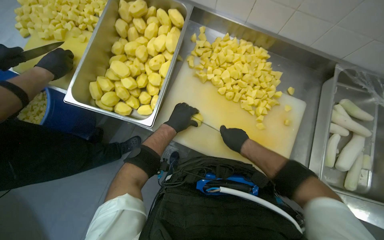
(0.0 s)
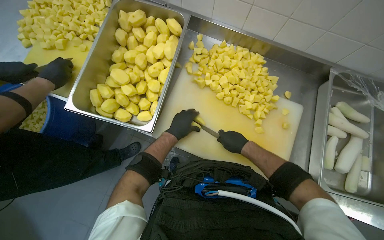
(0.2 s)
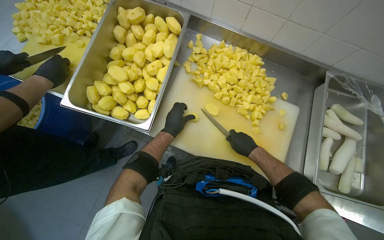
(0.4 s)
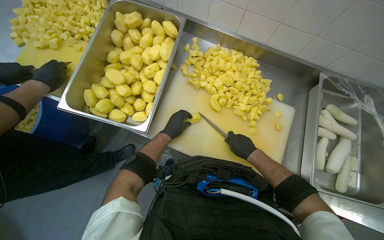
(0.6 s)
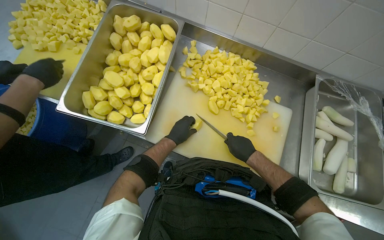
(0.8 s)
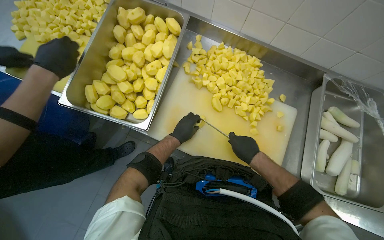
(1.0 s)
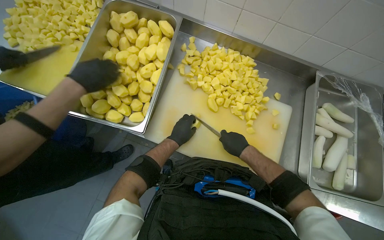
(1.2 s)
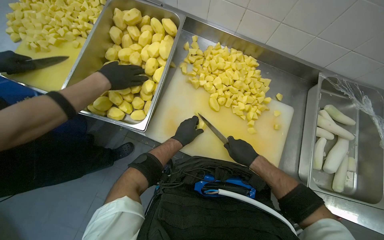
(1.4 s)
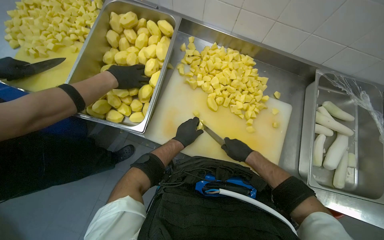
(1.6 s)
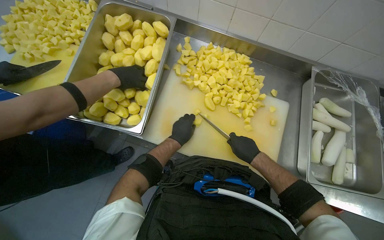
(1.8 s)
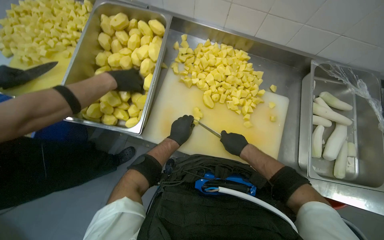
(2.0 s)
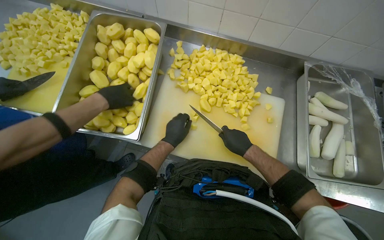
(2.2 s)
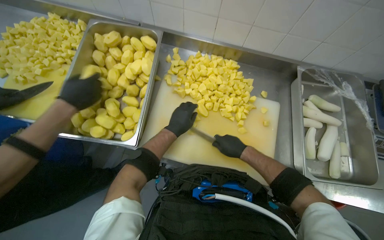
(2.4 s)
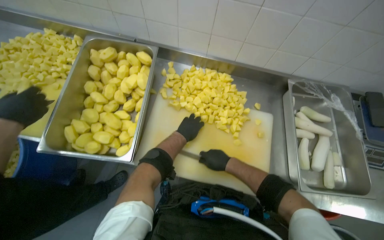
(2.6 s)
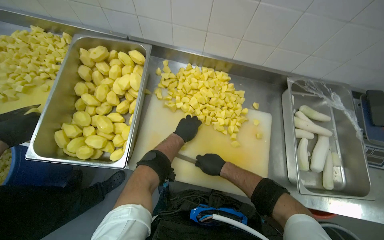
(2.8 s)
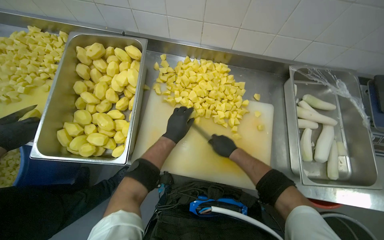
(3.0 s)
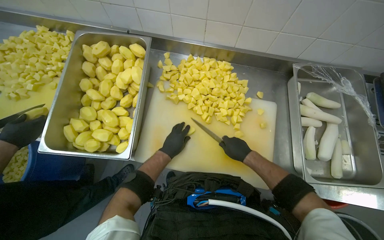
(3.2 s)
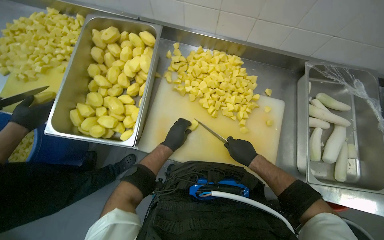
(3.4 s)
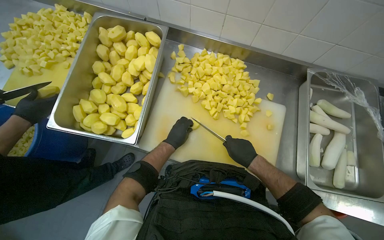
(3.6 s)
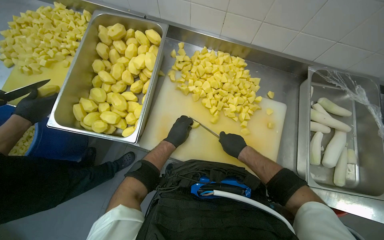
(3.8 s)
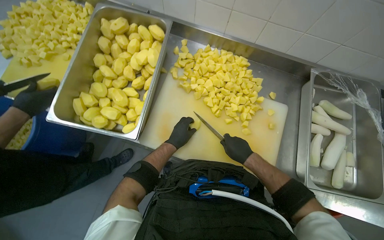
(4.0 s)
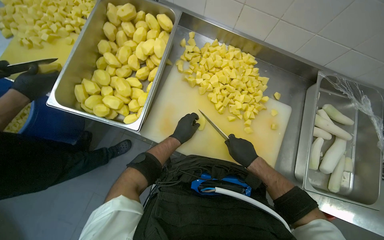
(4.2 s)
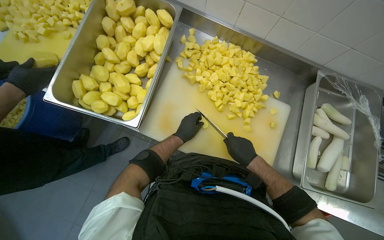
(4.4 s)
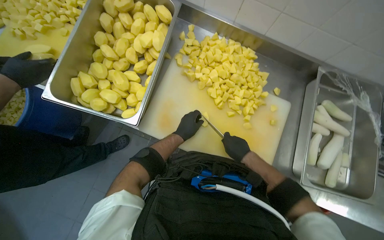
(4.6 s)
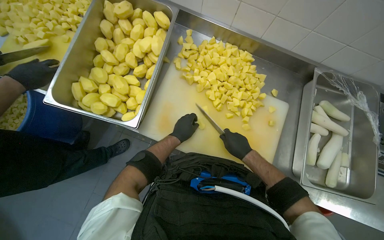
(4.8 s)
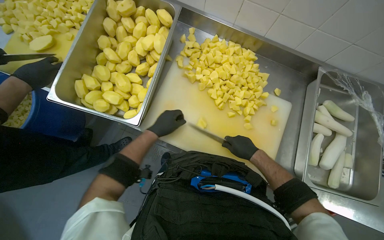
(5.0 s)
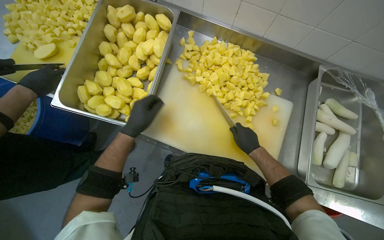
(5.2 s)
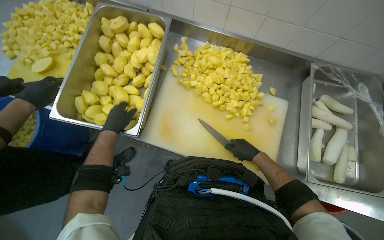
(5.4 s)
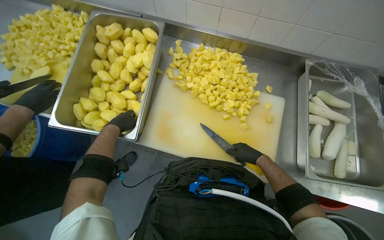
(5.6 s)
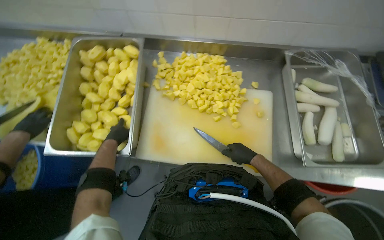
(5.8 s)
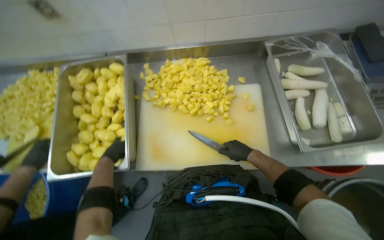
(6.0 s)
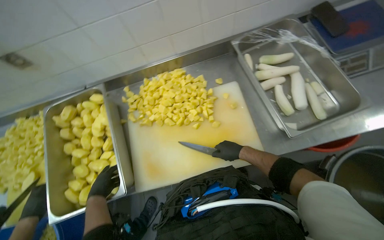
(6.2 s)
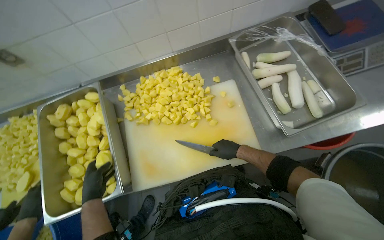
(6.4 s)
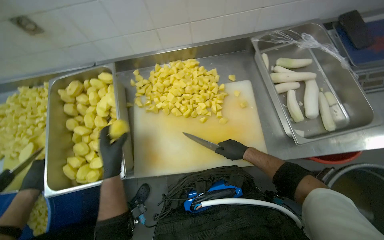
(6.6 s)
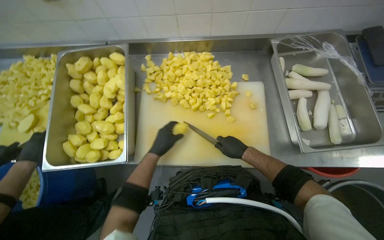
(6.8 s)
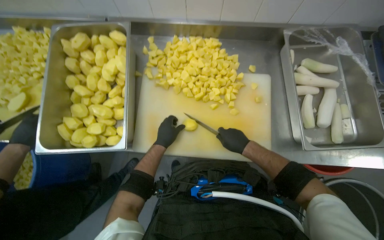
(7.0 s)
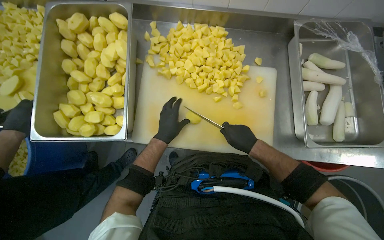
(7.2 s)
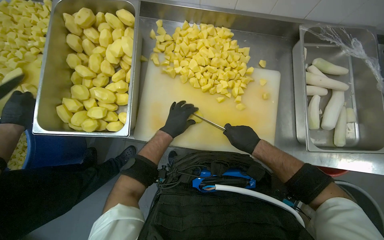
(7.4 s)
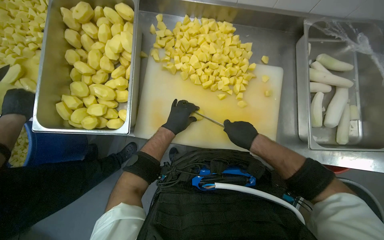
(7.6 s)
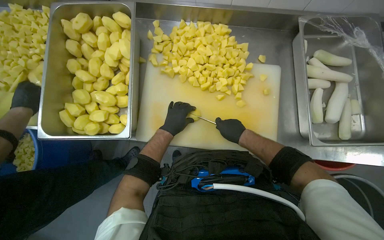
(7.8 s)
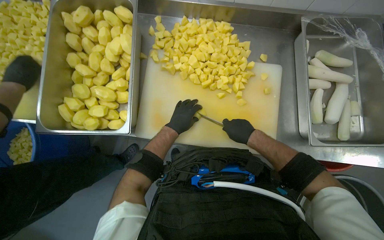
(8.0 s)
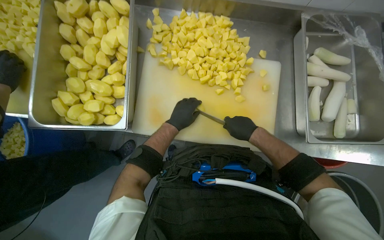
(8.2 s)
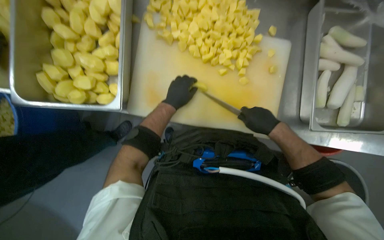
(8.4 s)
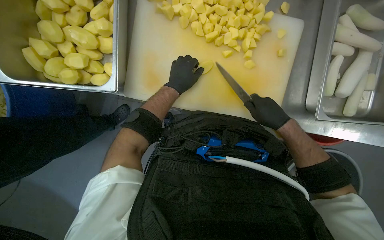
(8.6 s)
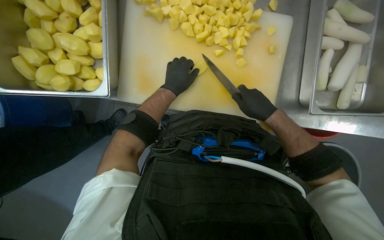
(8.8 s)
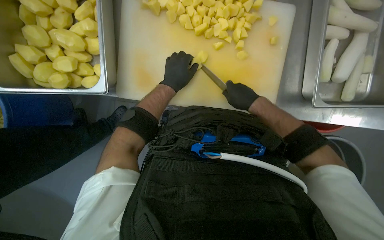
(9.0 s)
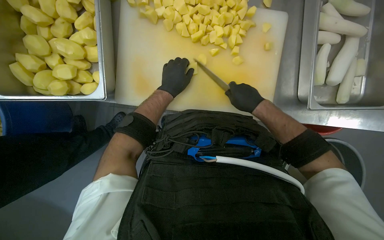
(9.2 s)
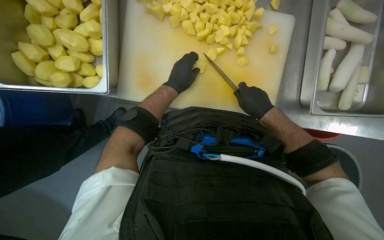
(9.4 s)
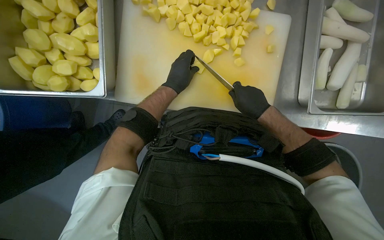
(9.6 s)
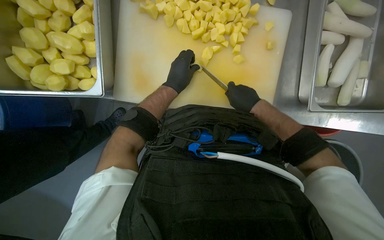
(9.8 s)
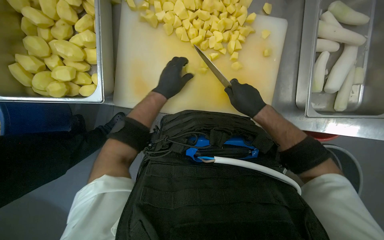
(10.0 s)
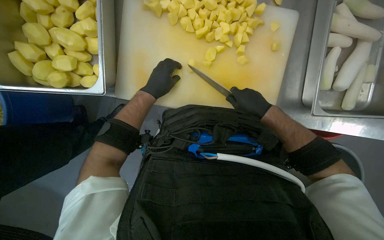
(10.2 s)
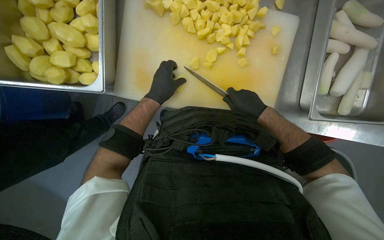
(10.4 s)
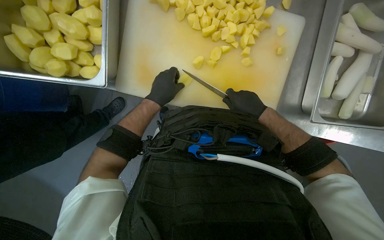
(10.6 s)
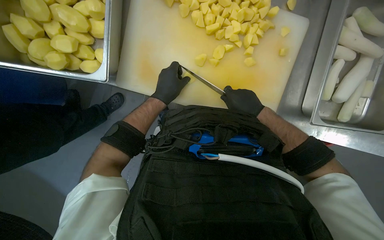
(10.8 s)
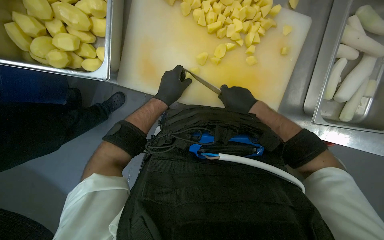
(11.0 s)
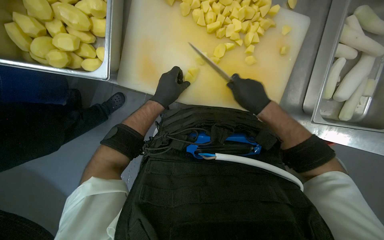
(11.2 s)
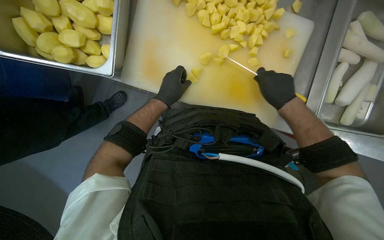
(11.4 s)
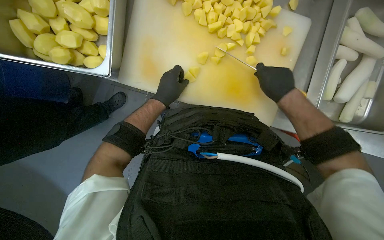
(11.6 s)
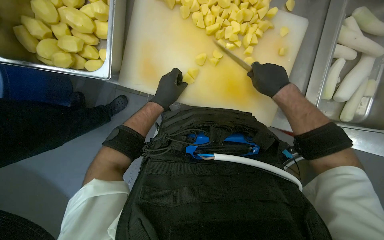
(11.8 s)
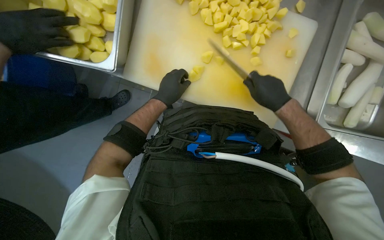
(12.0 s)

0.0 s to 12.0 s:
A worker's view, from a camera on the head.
Job: preparing food.
The whole recording: Cutting potatoes into pieces. The worker cuts peeled potatoes into smaller pieces on a white cutting board.
0.0 to 1.6 s: The hands stay close to where they were, moving slightly.
4.4 to 6.0 s: Everything in view rotates about 25 degrees counterclockwise. The left hand is displaced to the left by approximately 20 cm.
6.0 to 7.6 s: The left hand moves to the right, approximately 20 cm.
7.6 to 9.0 s: The camera pitches downward, by approximately 15 degrees.
9.0 to 12.0 s: The hands make small movements and keep their place.

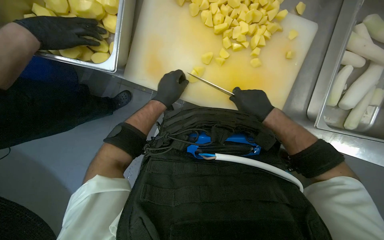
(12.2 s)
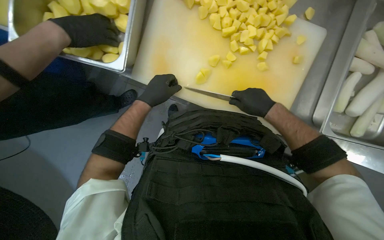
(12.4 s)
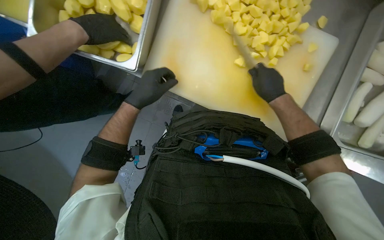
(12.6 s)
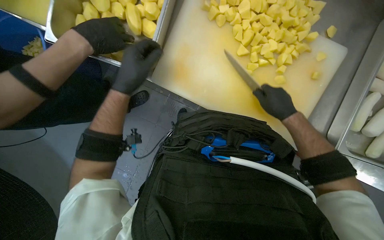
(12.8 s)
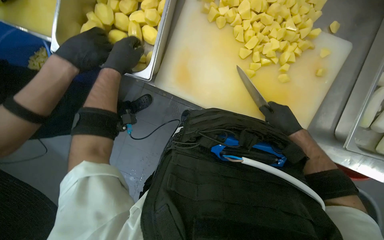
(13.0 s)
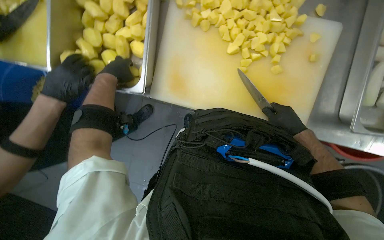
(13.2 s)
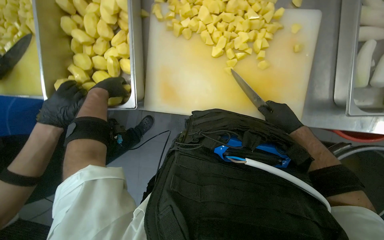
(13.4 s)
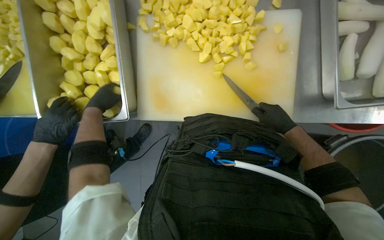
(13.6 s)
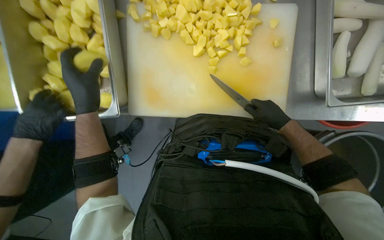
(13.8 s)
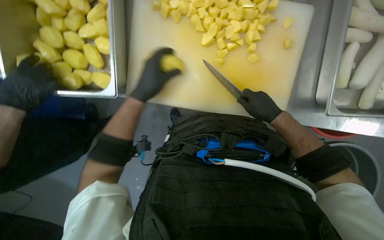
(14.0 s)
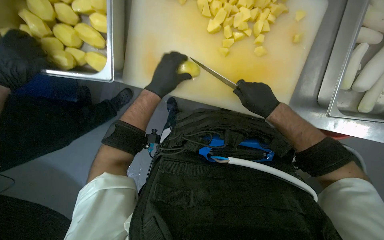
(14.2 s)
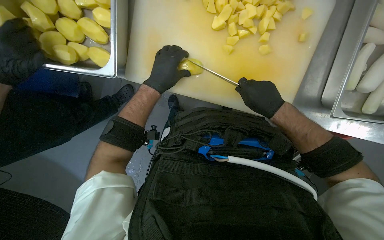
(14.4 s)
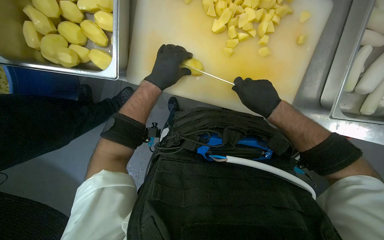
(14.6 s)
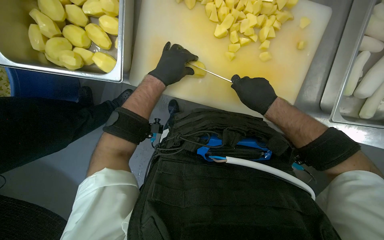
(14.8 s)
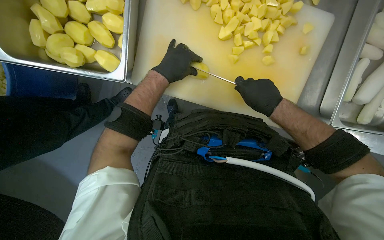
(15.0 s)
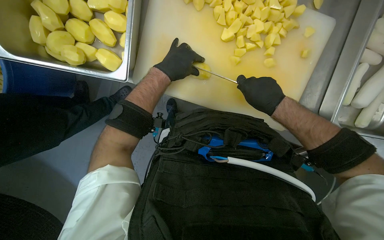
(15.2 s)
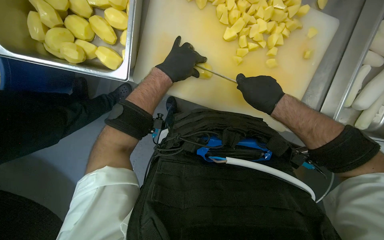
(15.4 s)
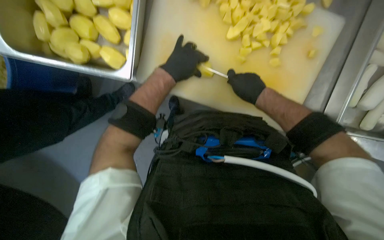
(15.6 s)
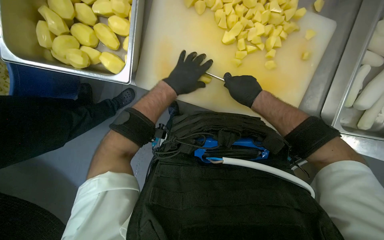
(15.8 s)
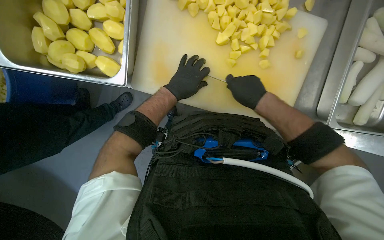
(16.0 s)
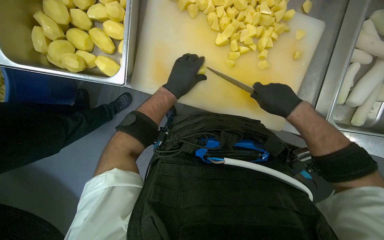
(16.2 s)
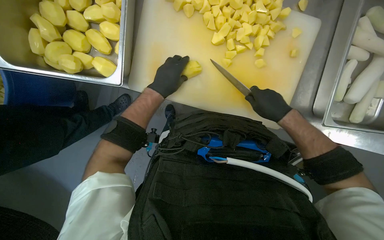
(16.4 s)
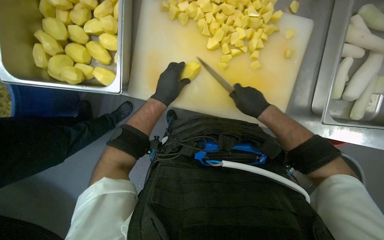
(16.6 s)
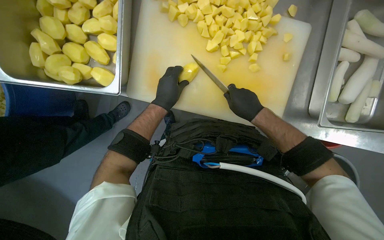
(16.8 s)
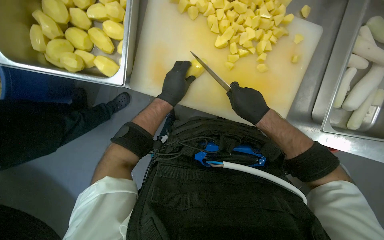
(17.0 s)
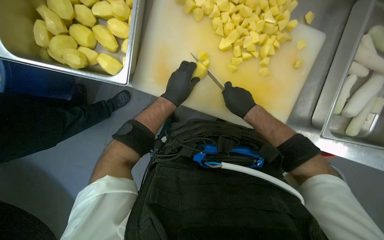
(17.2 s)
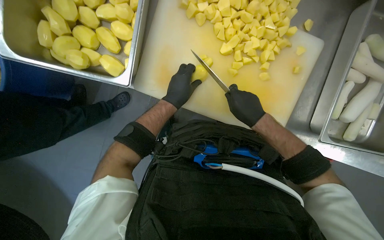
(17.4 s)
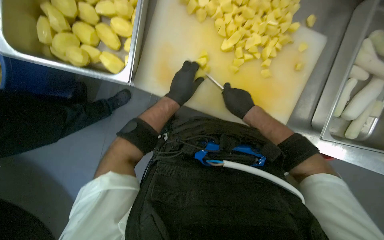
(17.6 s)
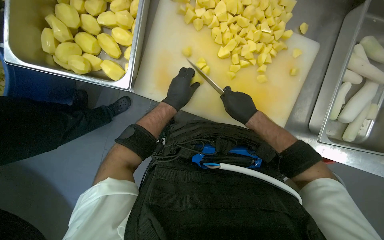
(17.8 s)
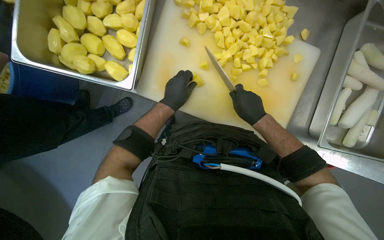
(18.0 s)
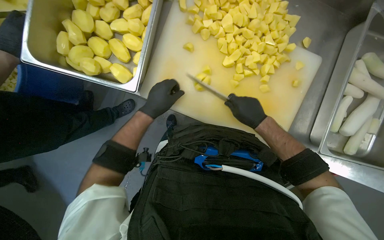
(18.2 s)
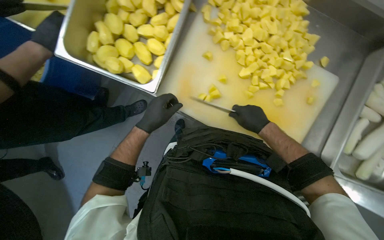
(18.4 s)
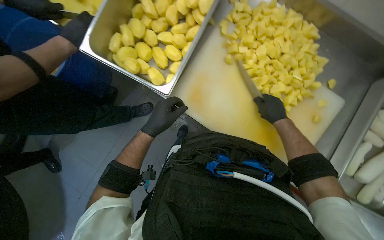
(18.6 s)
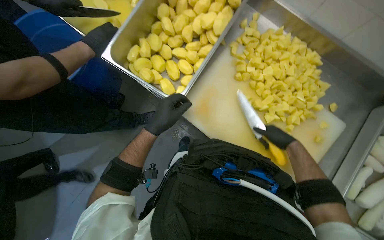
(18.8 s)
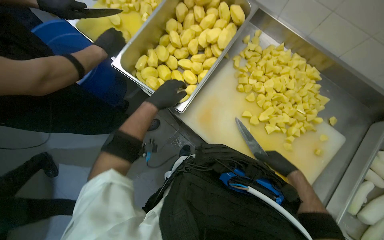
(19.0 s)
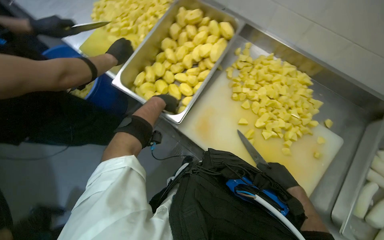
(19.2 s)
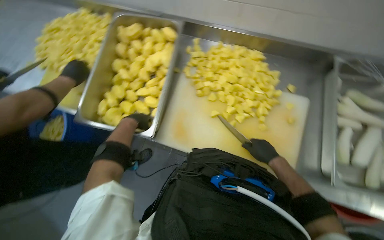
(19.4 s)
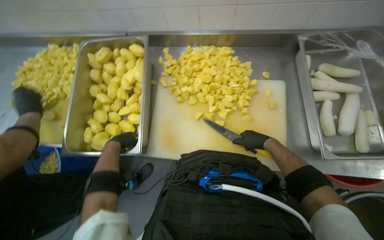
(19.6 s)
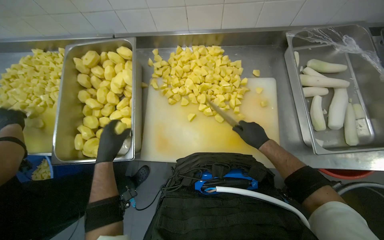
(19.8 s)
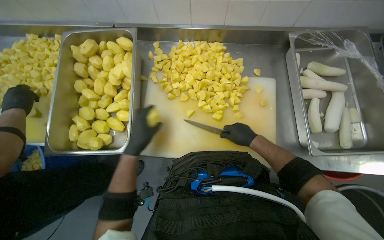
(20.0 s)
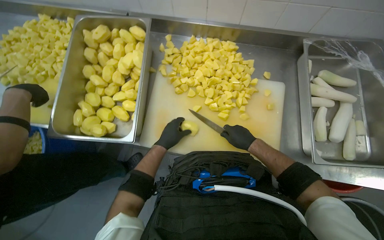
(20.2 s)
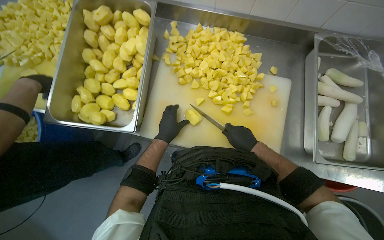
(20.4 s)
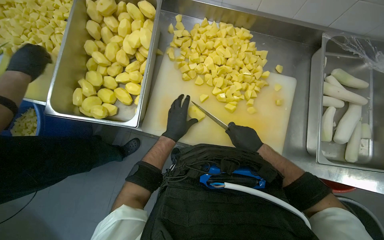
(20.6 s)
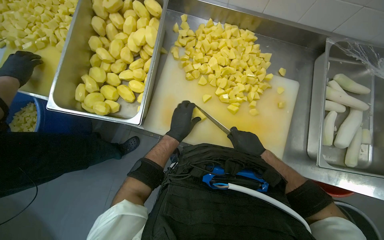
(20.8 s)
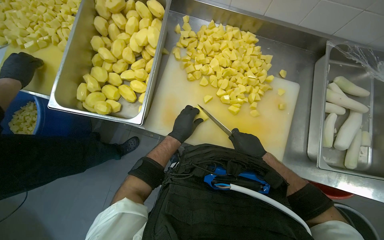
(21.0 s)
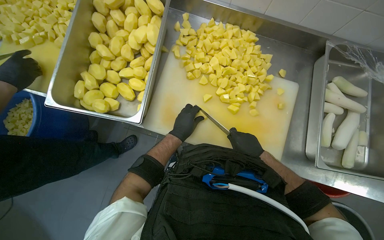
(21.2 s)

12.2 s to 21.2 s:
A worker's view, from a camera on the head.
Job: preparing food.
The whole recording: Cutting potatoes into pieces. The worker cuts peeled potatoes into smaller pieces on a white cutting board.
12.2 to 13.8 s: The left hand heads nearer to the camera and to the left, covering approximately 20 cm.
13.8 to 15.2 s: The right hand moves to the left, approximately 10 cm. Meanwhile the left hand heads to the right, covering approximately 15 cm.
15.2 to 18.2 s: The hands are busy where they are.
18.2 to 19.8 s: The view tips upward by approximately 20 degrees.
19.8 to 21.2 s: The left hand heads to the right, covering some 20 cm.
